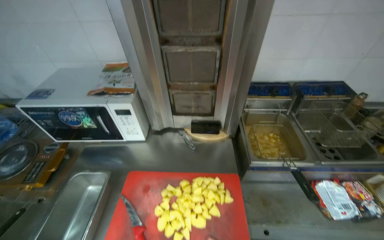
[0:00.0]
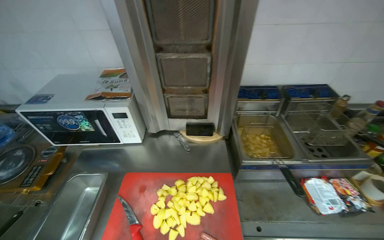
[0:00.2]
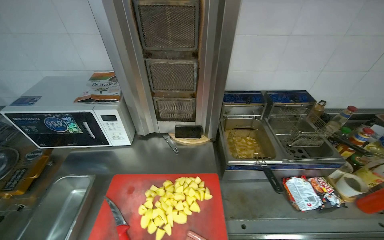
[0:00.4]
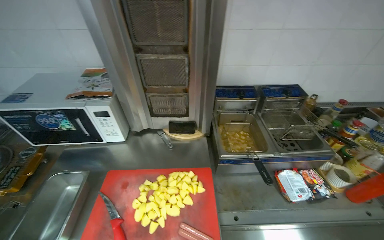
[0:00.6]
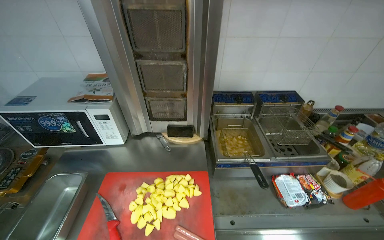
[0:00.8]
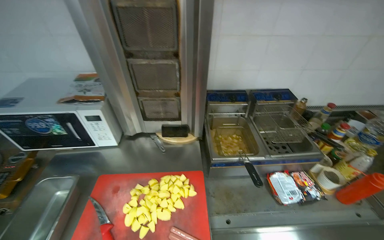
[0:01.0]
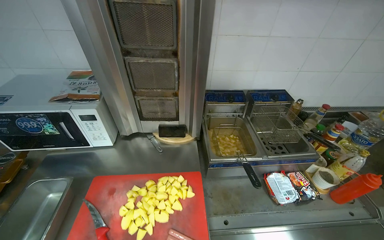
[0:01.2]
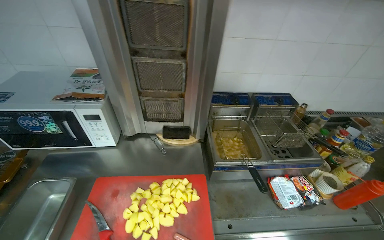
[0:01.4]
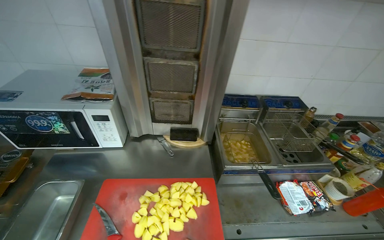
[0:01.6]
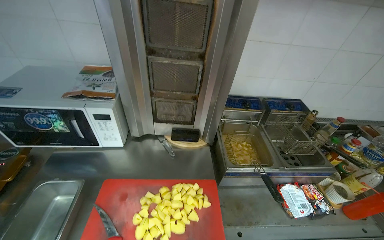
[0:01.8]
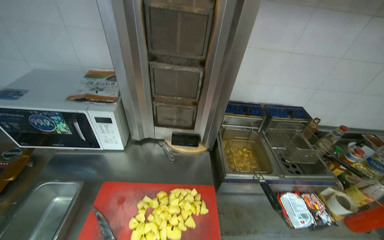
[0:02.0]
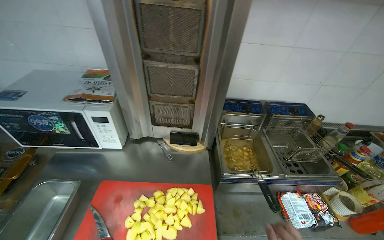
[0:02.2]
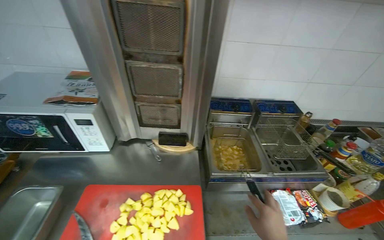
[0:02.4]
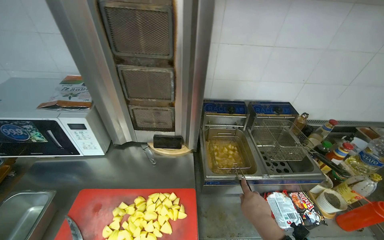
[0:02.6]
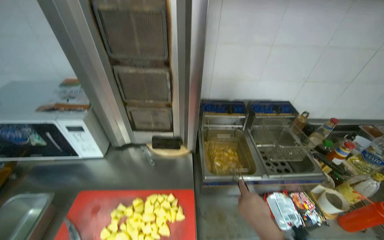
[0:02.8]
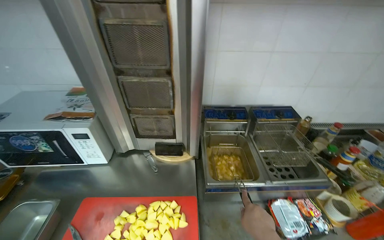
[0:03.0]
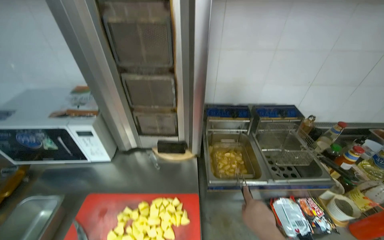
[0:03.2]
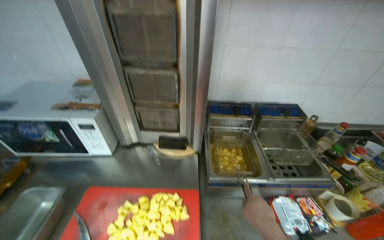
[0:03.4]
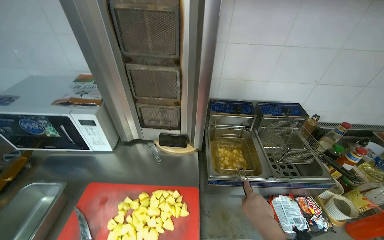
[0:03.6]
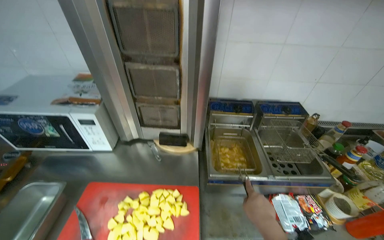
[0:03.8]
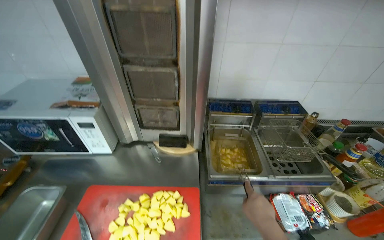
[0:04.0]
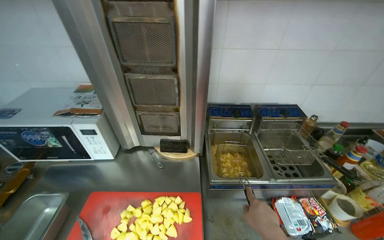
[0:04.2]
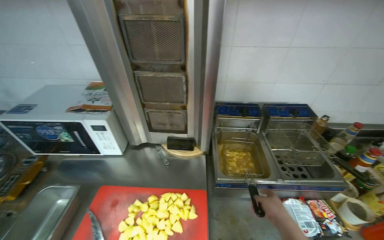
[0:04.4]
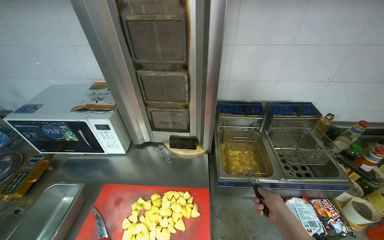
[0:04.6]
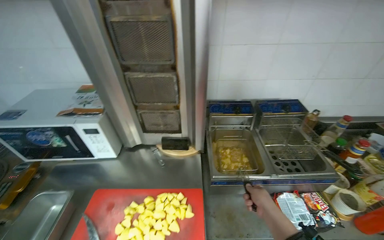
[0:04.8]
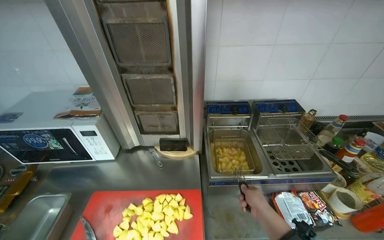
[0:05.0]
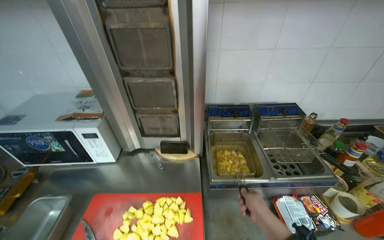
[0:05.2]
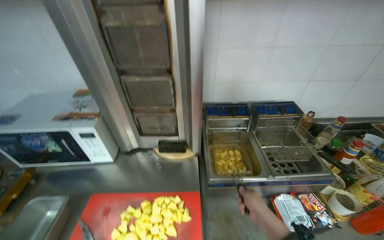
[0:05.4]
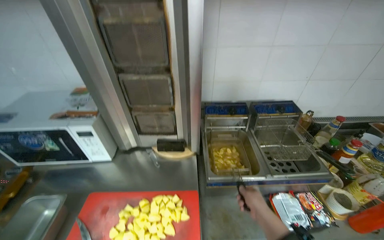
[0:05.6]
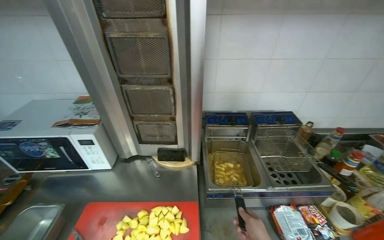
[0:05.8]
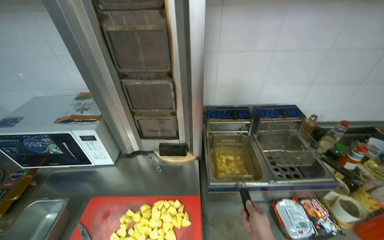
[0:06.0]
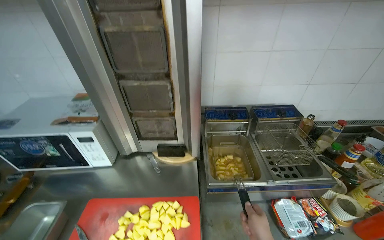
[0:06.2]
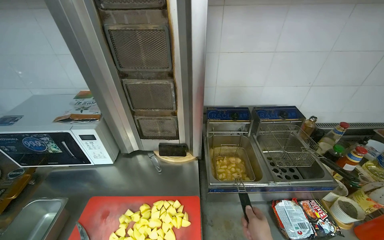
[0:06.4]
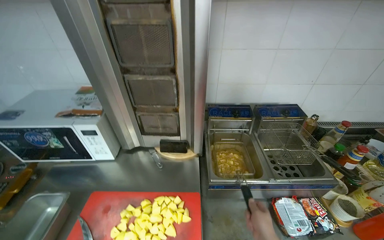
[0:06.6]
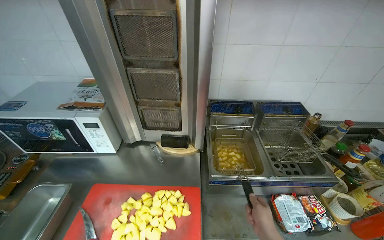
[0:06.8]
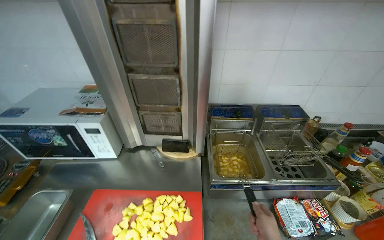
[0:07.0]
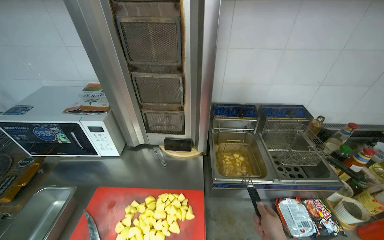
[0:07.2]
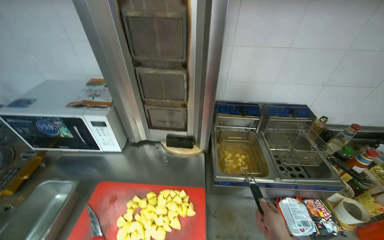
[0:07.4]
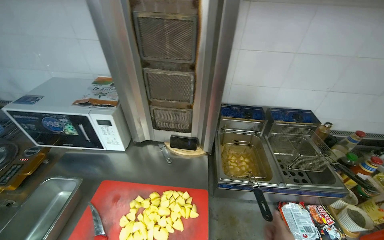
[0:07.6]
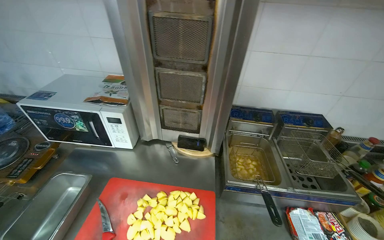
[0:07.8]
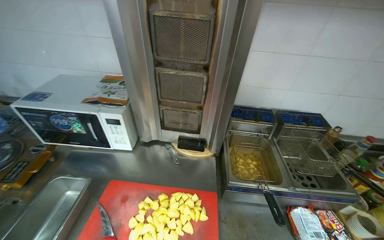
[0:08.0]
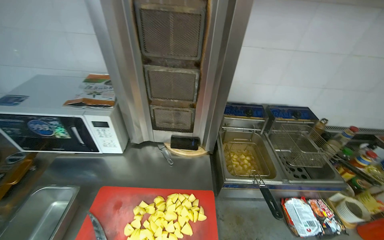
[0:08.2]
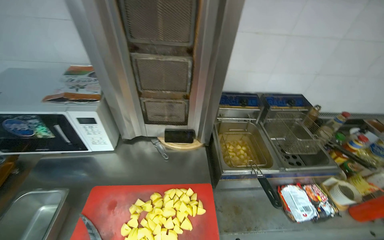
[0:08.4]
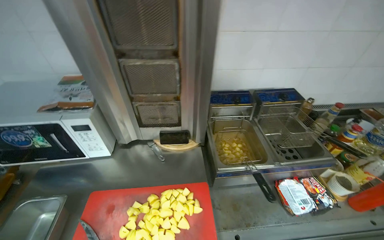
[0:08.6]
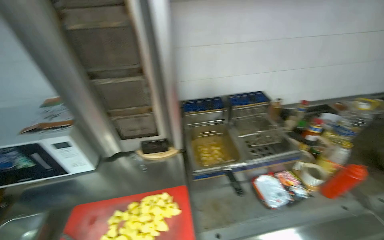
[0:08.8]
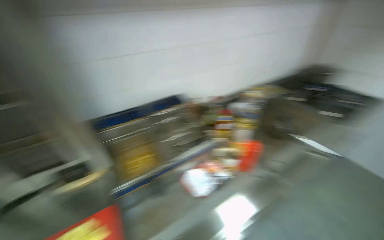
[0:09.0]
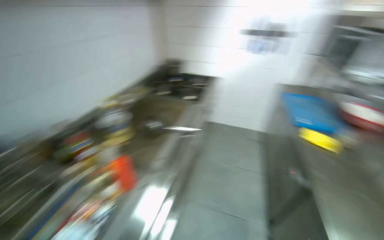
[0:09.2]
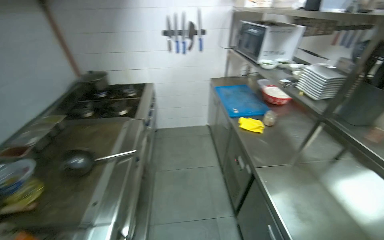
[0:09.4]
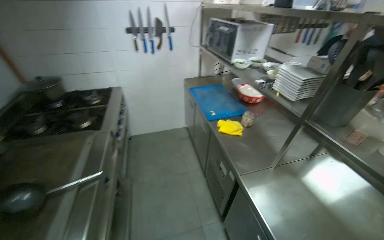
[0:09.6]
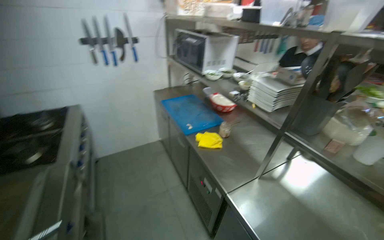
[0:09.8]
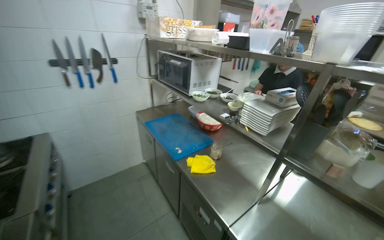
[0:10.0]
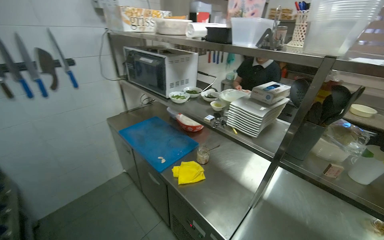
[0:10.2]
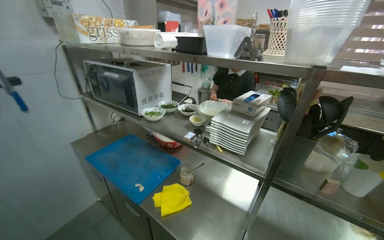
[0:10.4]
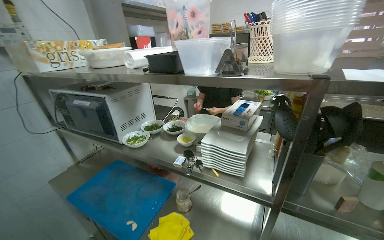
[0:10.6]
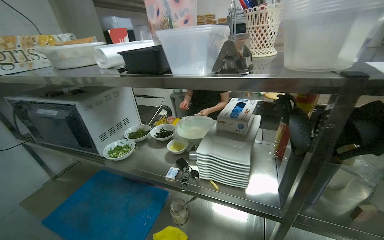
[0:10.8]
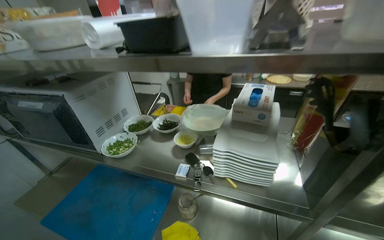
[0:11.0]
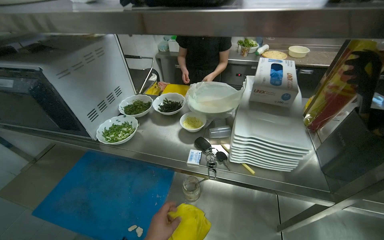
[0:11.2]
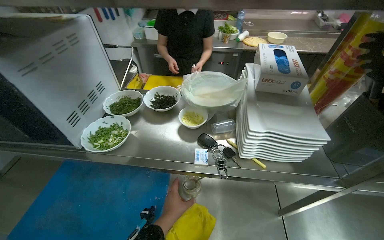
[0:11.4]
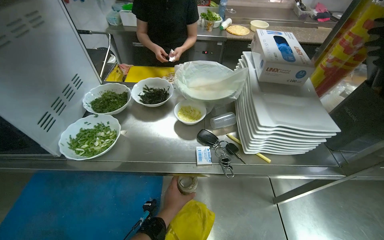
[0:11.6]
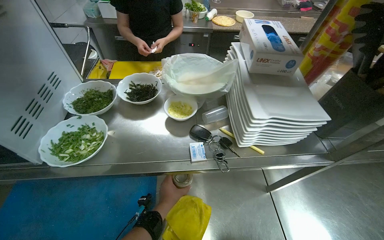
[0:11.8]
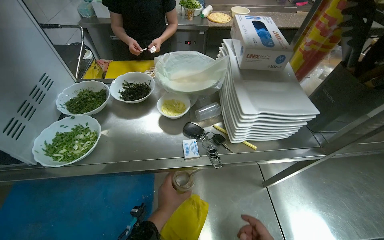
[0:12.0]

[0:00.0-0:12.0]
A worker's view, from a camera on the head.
Job: cooking food.
The whole recording: Frying potatoes in deep fryer. The worker stirs potatoes in the deep fryer and adjusts its settings.
0:07.6 to 0:09.0: The head turns to the right by some 35 degrees.
0:09.0 to 0:10.4: The wearer moves approximately 1 m. The head rotates about 115 degrees to the right.
0:10.4 to 0:12.0: The camera is carried roughly 50 cm. The wearer looks roughly 40 degrees further to the right. The camera pitches downward, by about 25 degrees.

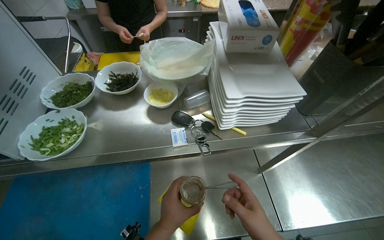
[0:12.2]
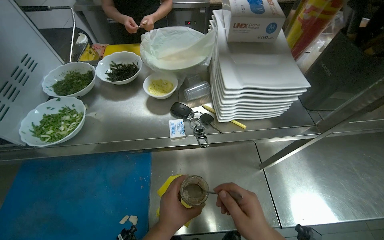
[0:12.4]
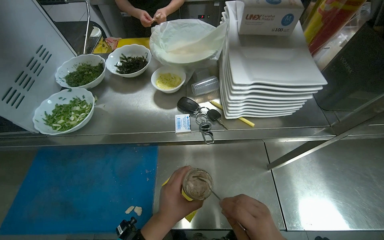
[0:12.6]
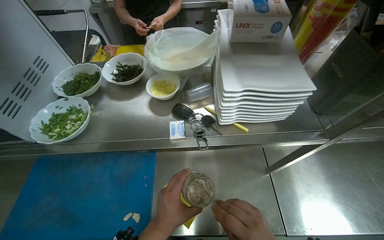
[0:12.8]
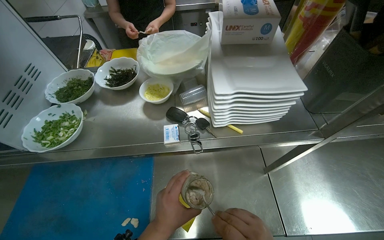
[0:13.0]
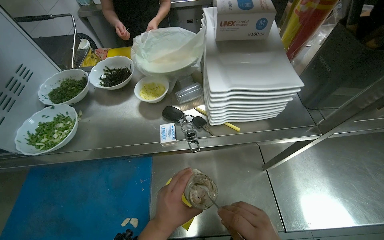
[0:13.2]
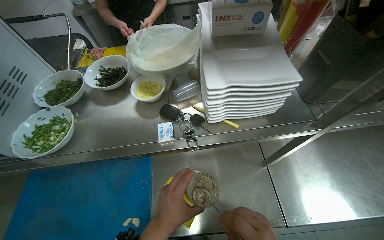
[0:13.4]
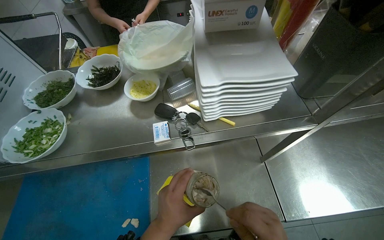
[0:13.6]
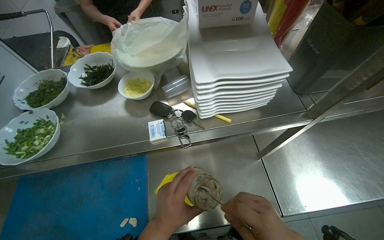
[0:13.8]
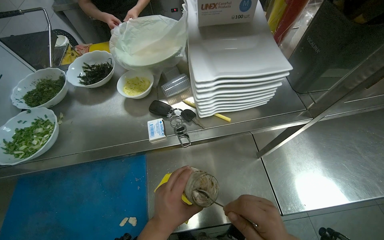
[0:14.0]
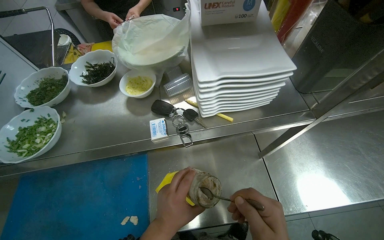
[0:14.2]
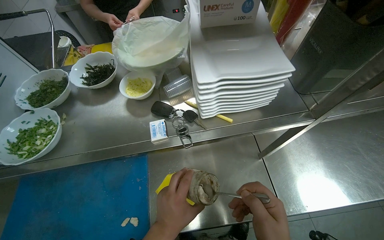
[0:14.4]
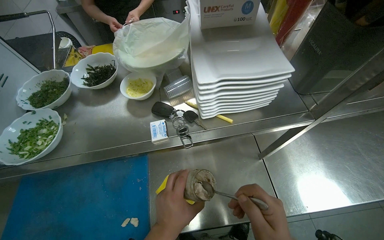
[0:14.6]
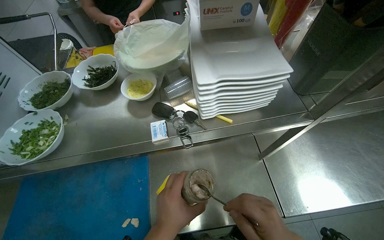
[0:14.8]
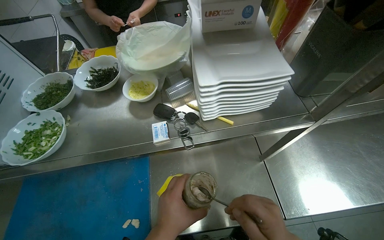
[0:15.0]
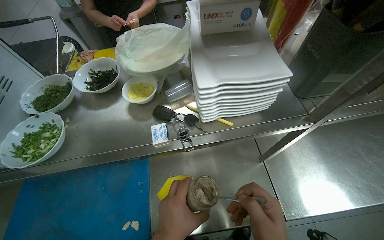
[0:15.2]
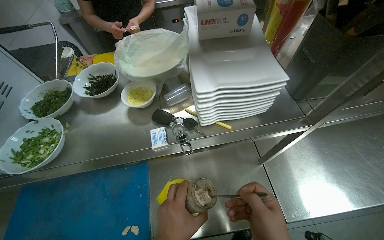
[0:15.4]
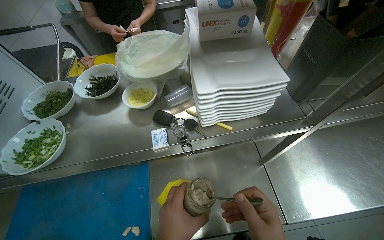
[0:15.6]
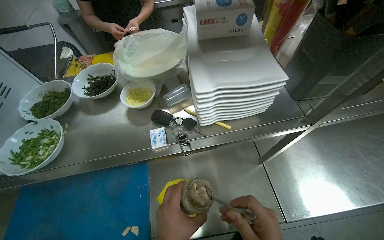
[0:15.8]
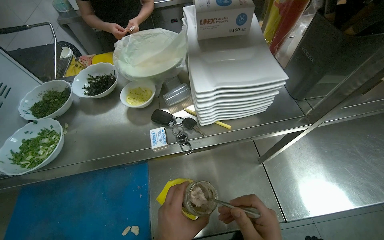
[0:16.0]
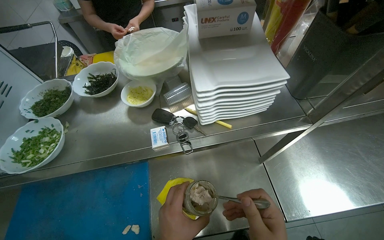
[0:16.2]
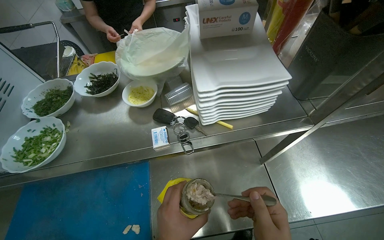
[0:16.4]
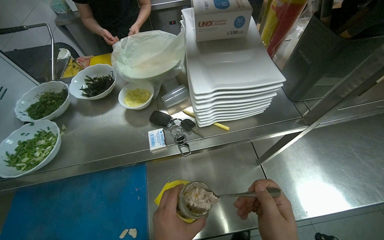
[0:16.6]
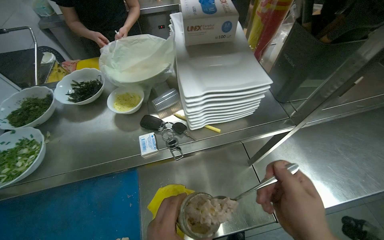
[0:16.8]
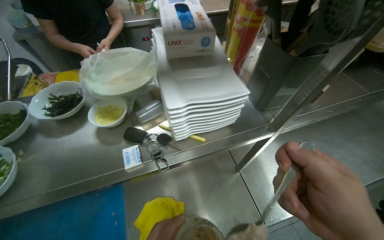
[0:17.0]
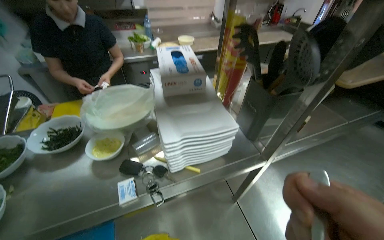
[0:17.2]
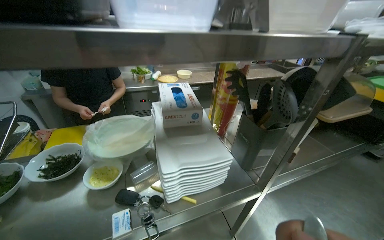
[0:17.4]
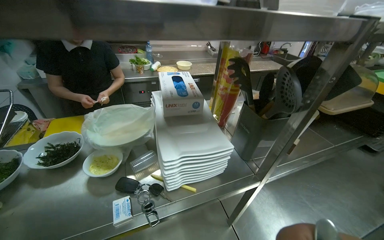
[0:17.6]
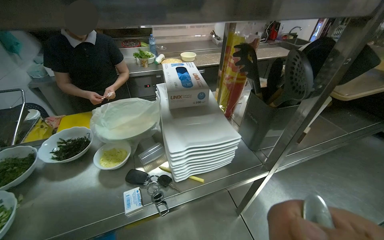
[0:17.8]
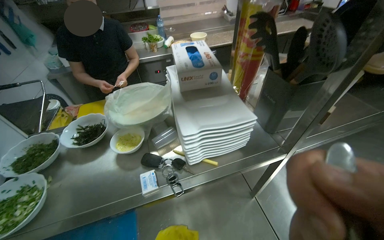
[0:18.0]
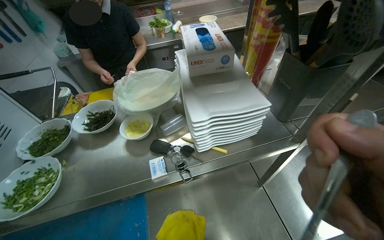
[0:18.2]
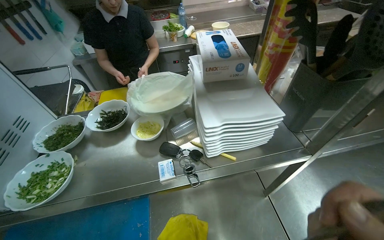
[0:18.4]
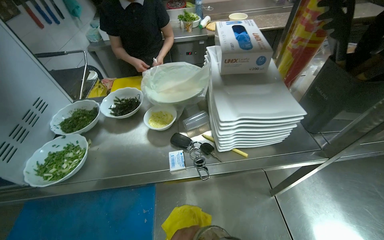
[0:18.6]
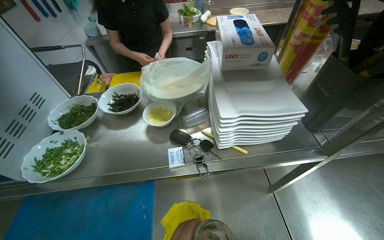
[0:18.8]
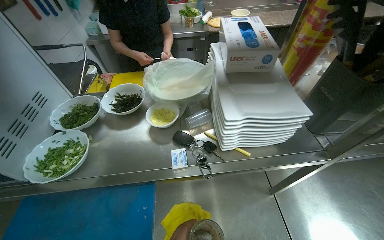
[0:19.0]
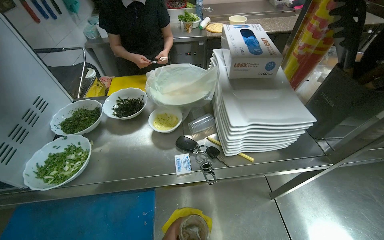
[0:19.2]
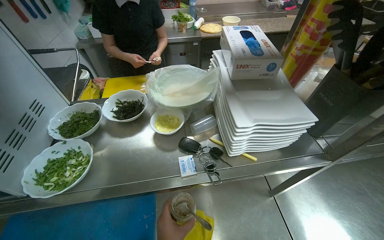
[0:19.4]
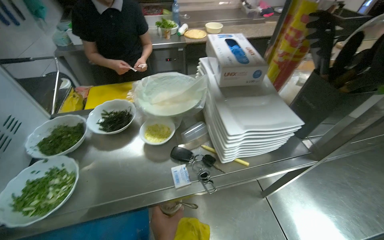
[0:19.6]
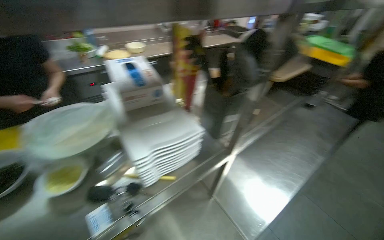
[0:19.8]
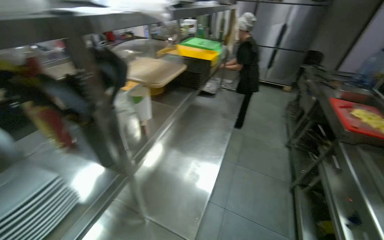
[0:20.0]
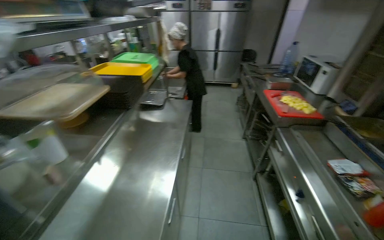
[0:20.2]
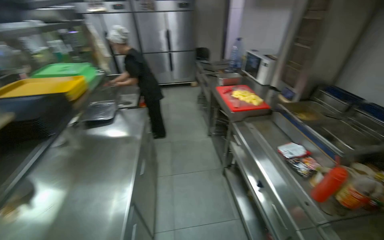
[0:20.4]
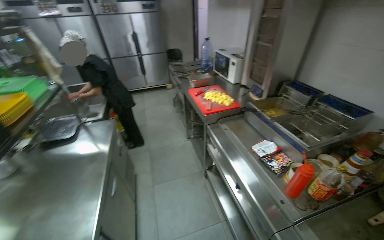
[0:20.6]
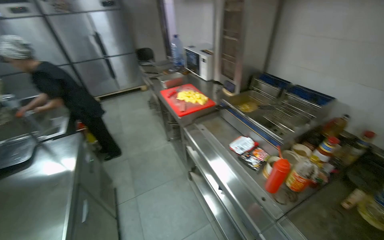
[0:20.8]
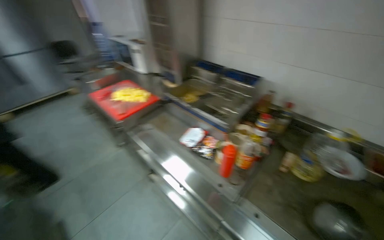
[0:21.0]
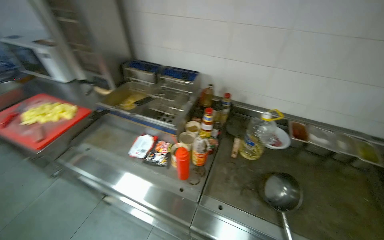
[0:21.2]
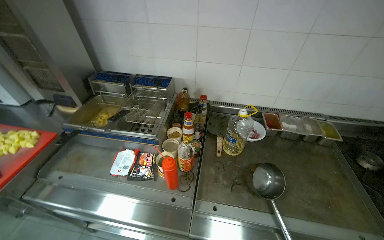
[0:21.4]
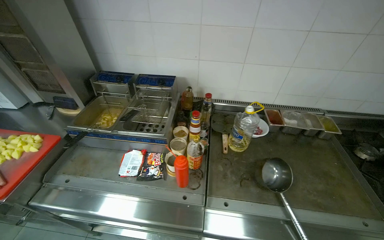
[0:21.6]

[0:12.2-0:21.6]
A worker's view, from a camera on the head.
Job: cooking food.
The whole recording: Frying potatoes in deep fryer. The worker stirs potatoes in the deep fryer and adjusts its settings.
0:18.4 to 0:20.0: The head rotates some 60 degrees to the right.
0:20.0 to 0:21.6: The camera is carried about 80 cm. The wearer looks approximately 105 degrees further to the right.
